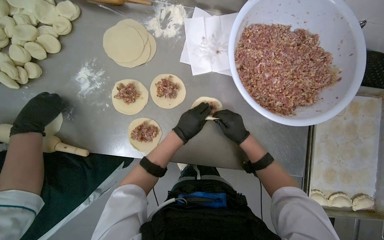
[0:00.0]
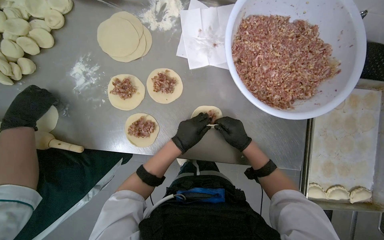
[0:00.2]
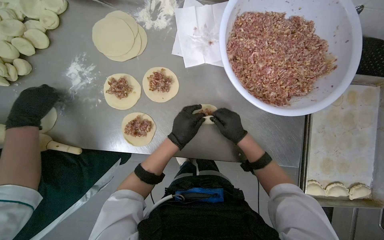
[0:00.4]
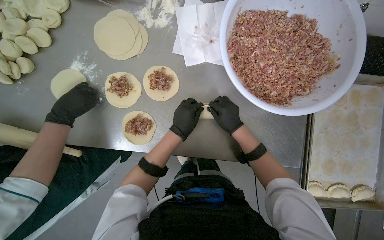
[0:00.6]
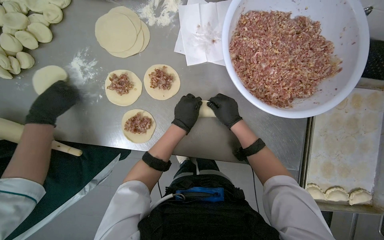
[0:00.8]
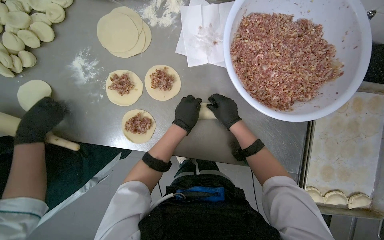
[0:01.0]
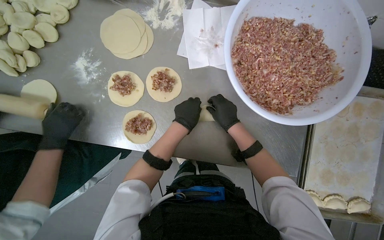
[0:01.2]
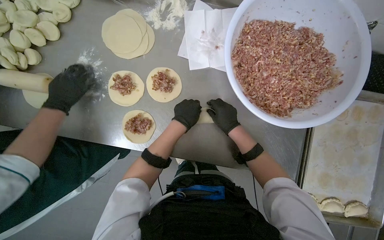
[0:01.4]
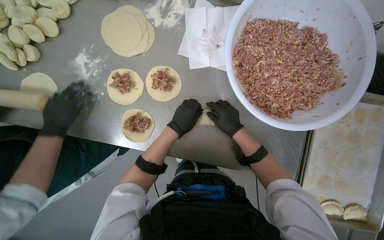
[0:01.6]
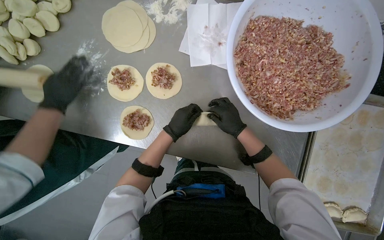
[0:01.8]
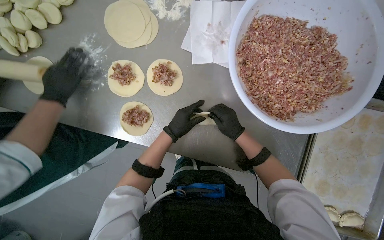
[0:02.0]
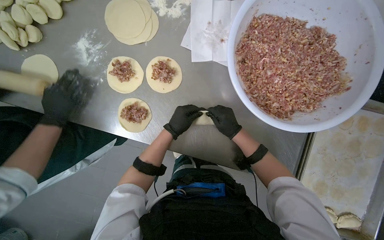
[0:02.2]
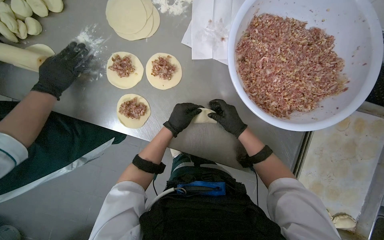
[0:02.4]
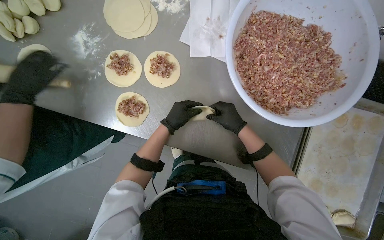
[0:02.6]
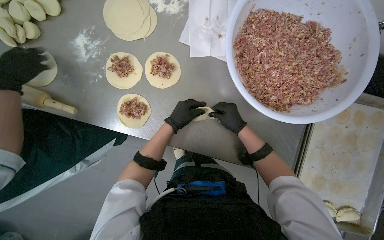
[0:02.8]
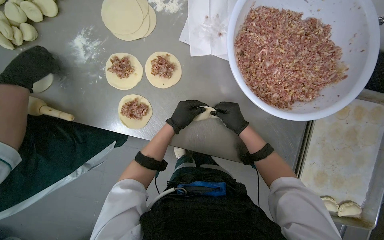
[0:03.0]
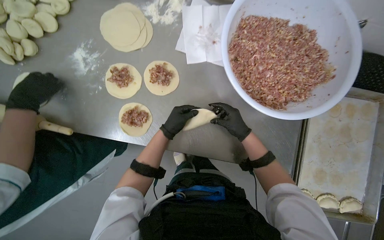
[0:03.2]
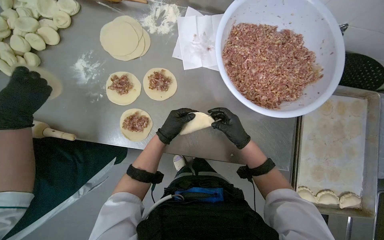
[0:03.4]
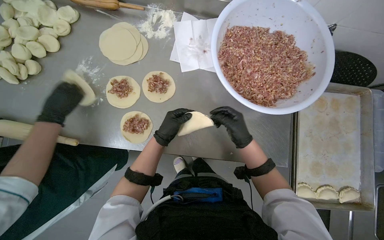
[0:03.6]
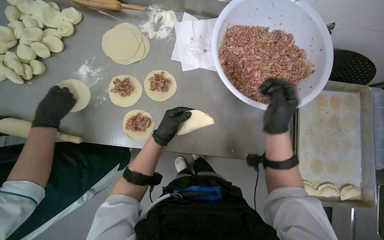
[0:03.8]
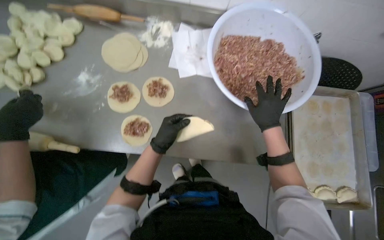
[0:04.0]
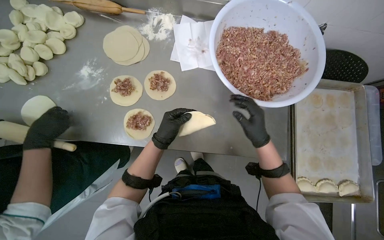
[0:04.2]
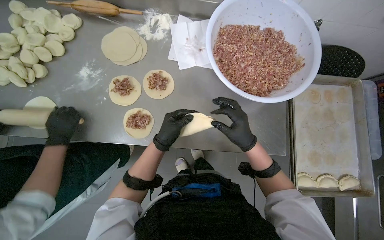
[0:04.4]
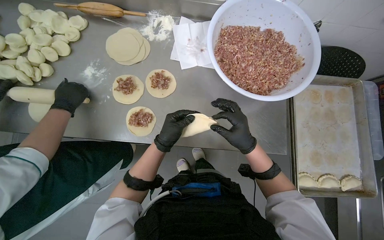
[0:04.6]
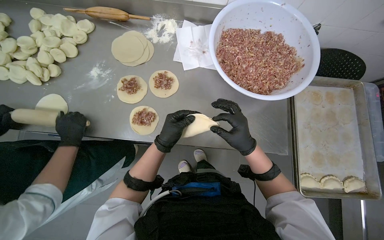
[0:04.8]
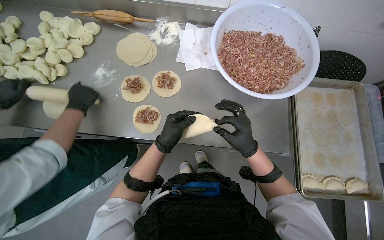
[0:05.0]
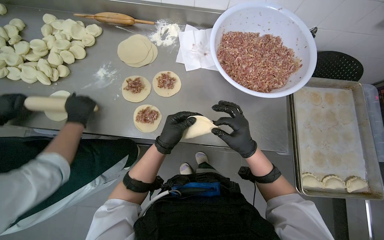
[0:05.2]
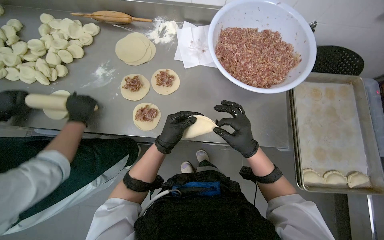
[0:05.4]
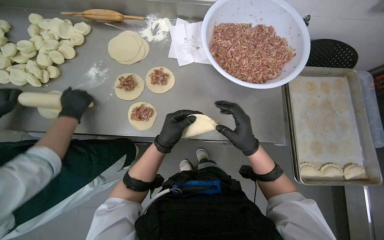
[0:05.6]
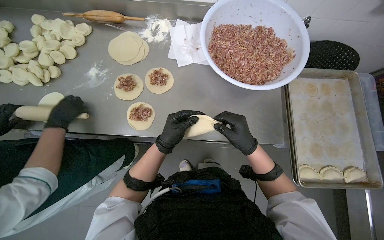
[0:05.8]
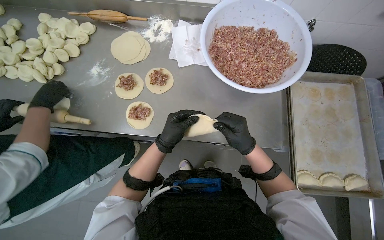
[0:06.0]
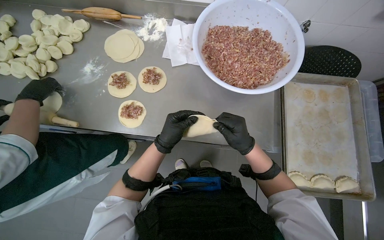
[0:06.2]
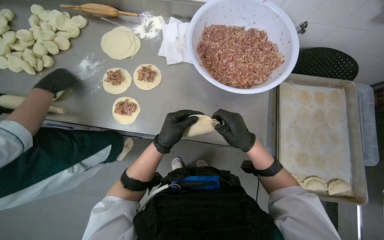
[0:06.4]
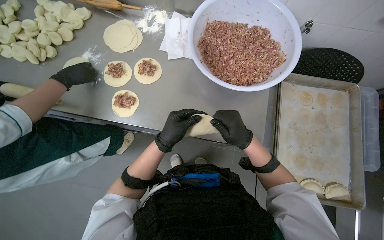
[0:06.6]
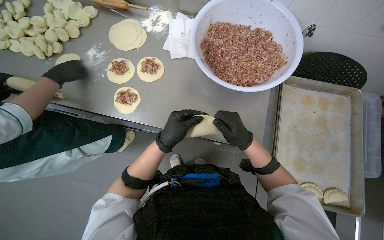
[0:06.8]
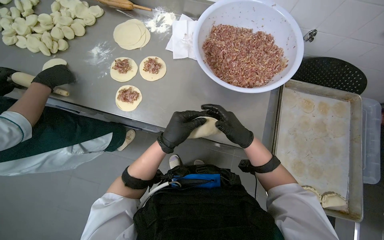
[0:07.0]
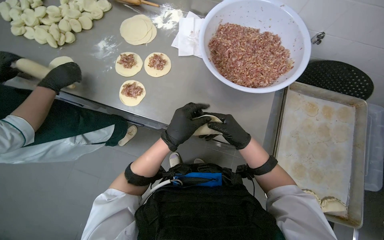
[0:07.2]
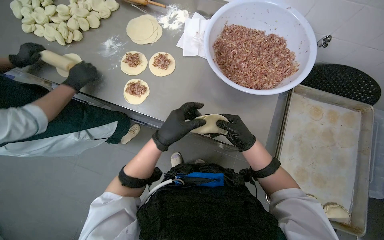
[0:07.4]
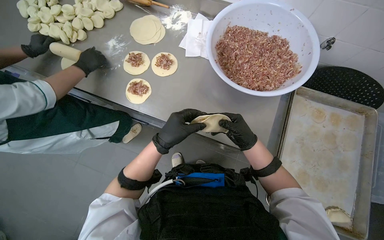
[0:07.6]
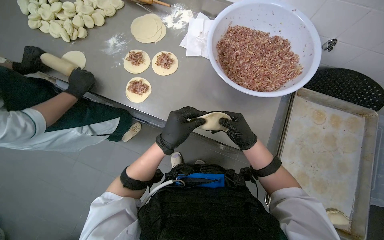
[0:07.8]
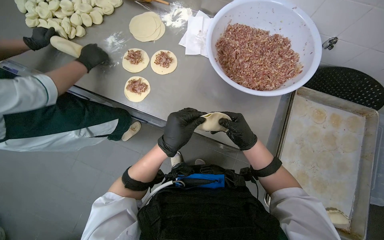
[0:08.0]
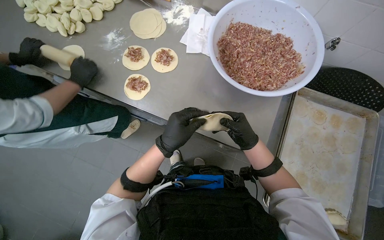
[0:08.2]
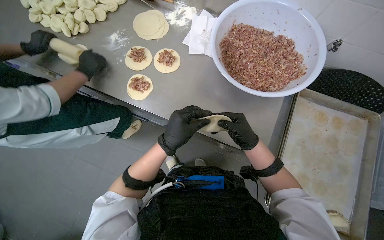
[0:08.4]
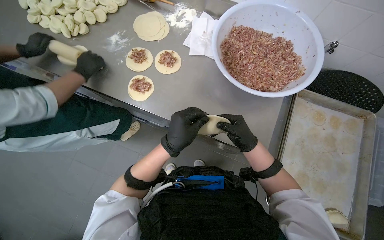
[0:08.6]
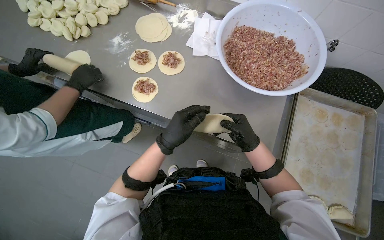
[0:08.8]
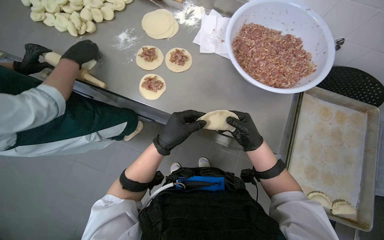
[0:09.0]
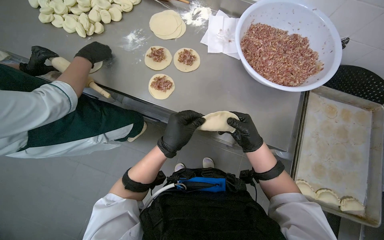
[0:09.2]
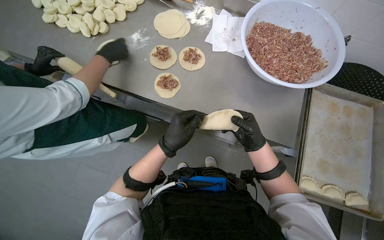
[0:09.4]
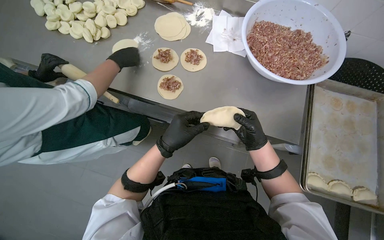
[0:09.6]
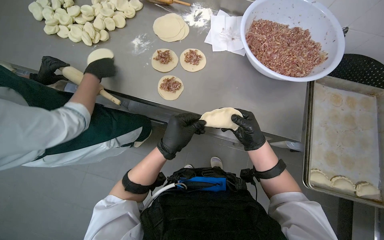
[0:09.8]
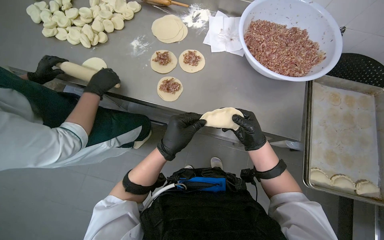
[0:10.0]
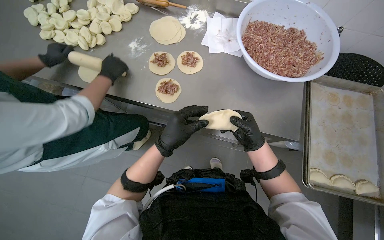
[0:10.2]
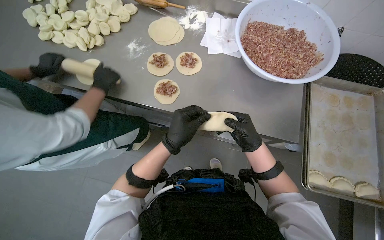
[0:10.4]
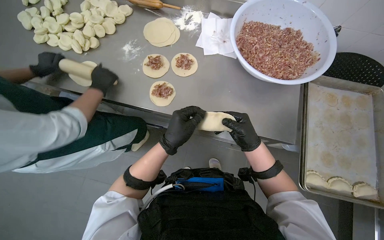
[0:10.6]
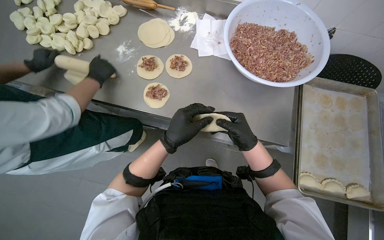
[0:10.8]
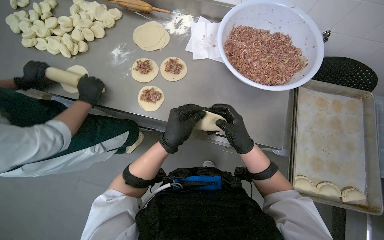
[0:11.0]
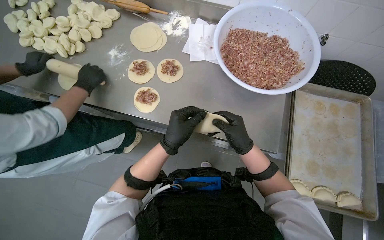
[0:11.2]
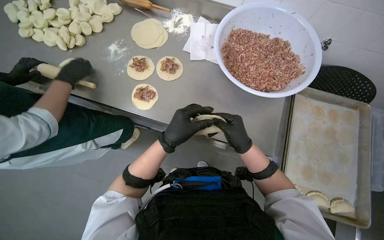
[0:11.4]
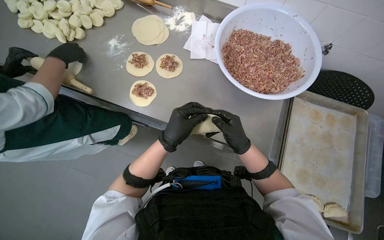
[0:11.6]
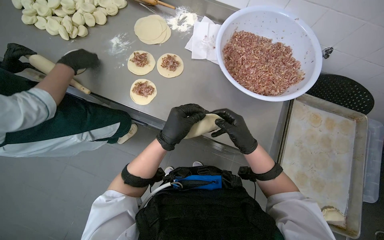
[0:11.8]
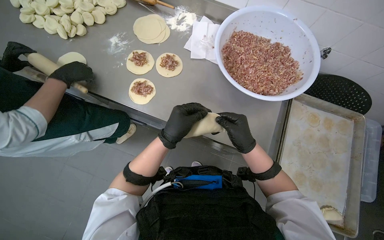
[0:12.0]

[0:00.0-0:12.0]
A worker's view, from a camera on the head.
Job: preparing food.
The whole recording: Sealing and placing meat-filled dough onto tray. The worker seals the edges of meat-filled dough circles and places them onto a tray.
0:00.0 to 0:03.0: The hands stay close to where they were, moving slightly.
0:03.0 to 0:04.4: The right hand swings nearer and farther, about 15 cm each way, with 2 reversals.
0:07.6 to 0:09.0: The hands stay close to where they were, moving slightly.

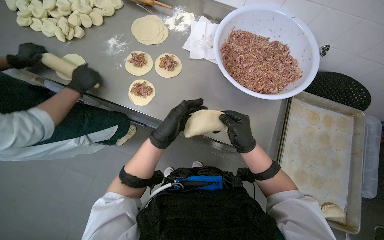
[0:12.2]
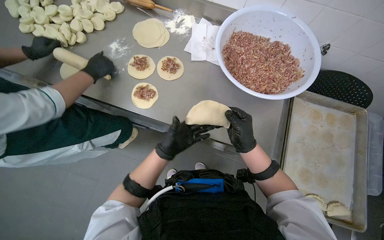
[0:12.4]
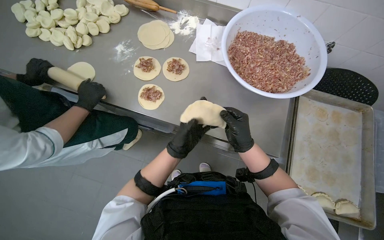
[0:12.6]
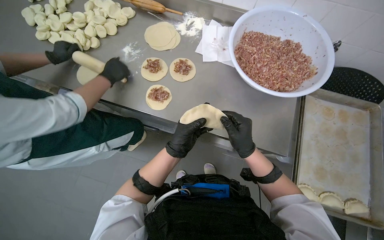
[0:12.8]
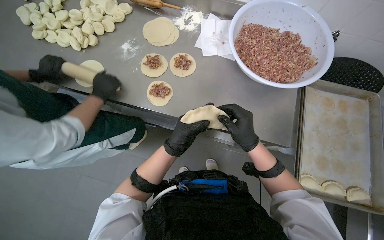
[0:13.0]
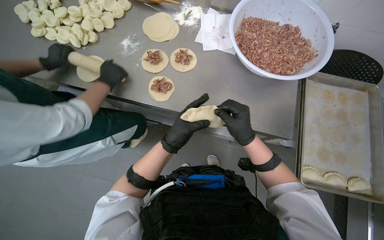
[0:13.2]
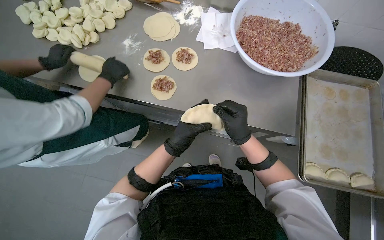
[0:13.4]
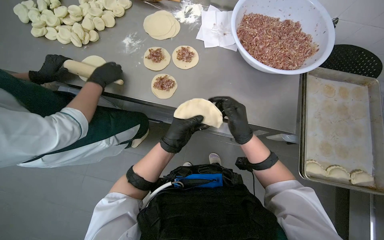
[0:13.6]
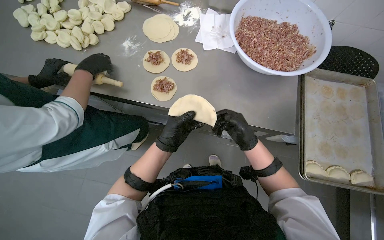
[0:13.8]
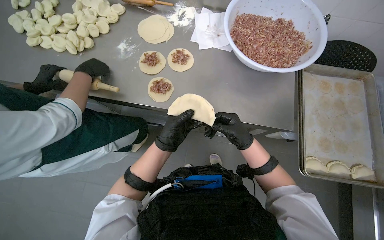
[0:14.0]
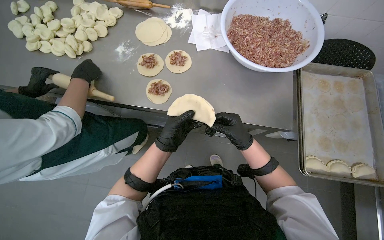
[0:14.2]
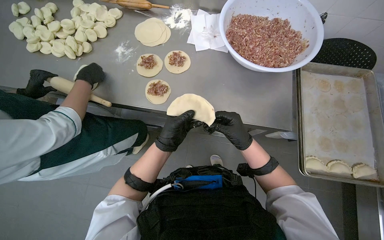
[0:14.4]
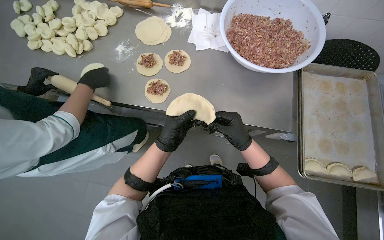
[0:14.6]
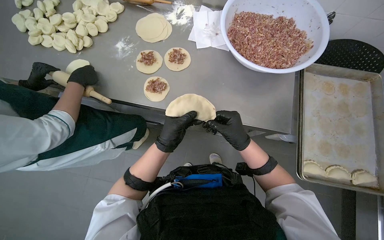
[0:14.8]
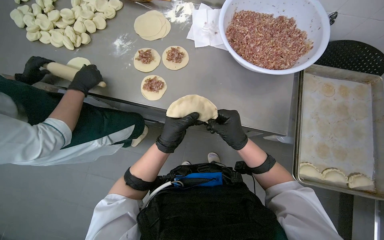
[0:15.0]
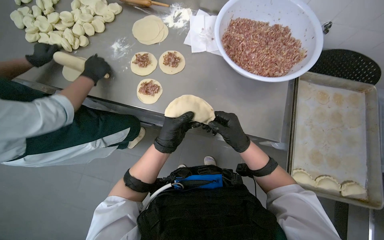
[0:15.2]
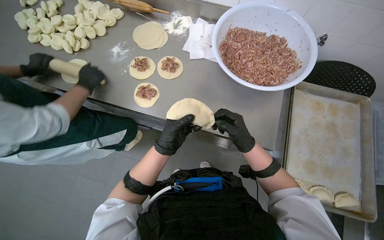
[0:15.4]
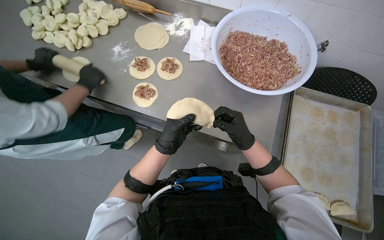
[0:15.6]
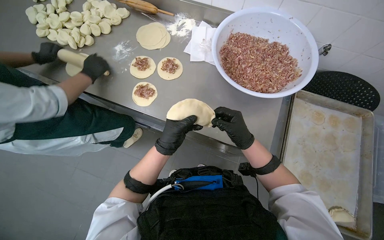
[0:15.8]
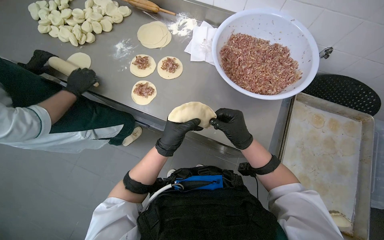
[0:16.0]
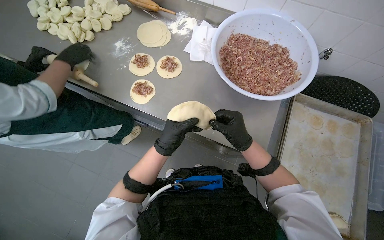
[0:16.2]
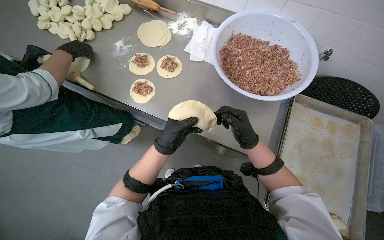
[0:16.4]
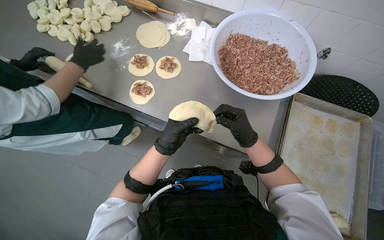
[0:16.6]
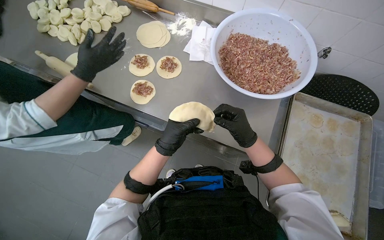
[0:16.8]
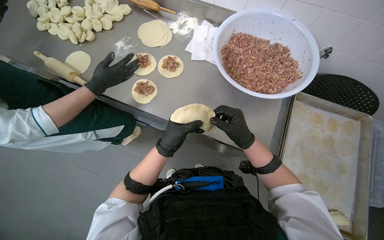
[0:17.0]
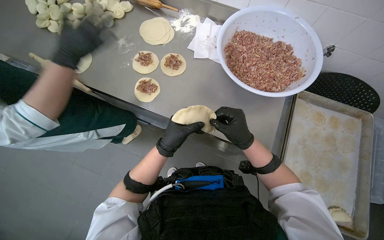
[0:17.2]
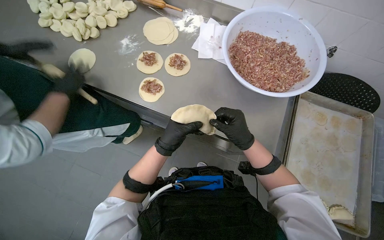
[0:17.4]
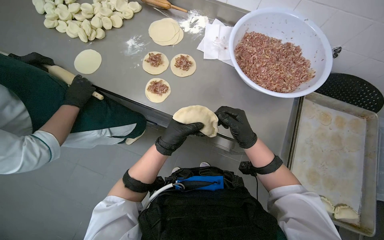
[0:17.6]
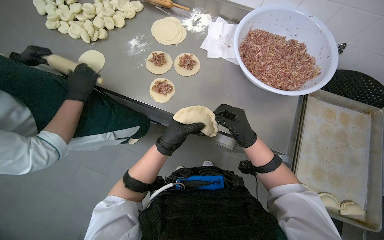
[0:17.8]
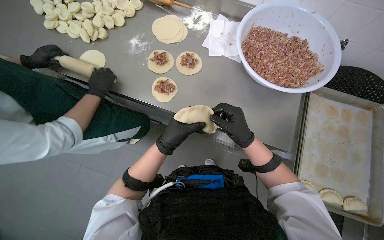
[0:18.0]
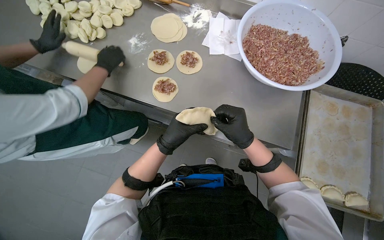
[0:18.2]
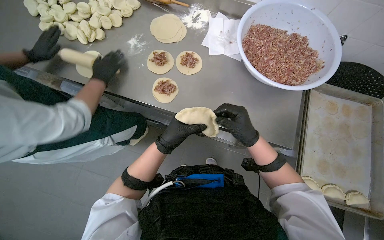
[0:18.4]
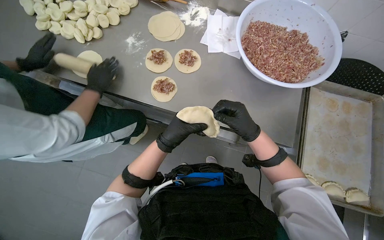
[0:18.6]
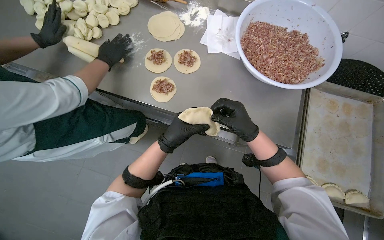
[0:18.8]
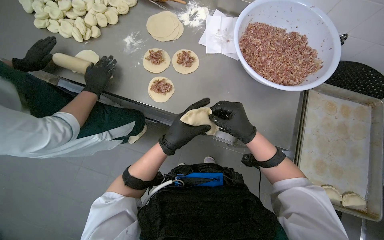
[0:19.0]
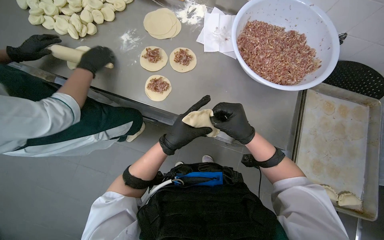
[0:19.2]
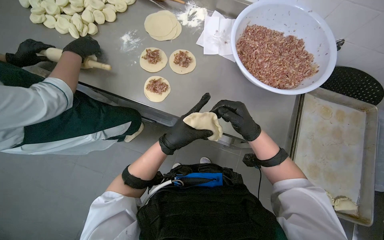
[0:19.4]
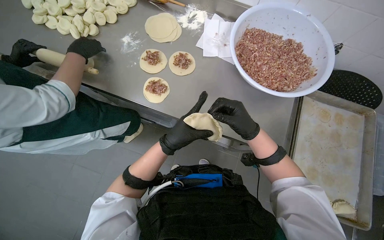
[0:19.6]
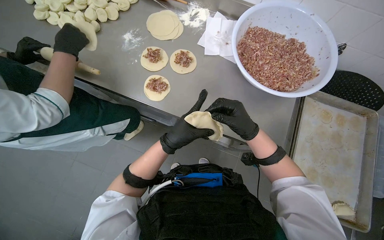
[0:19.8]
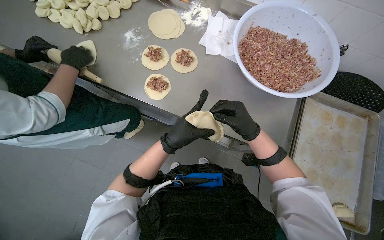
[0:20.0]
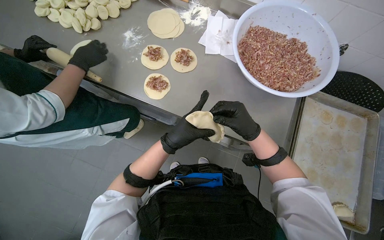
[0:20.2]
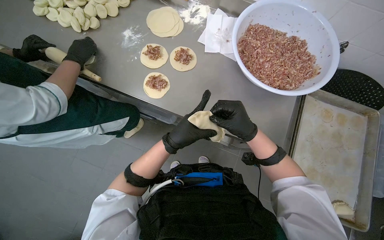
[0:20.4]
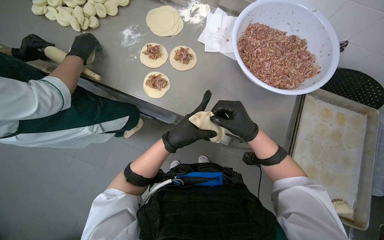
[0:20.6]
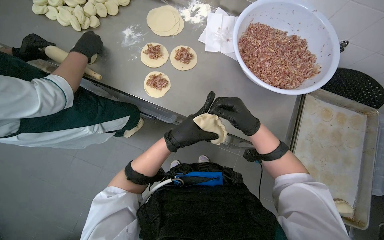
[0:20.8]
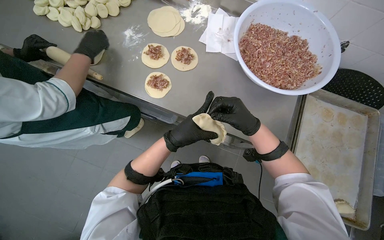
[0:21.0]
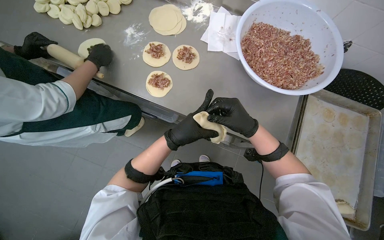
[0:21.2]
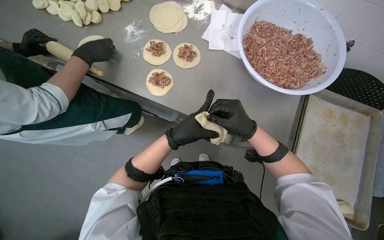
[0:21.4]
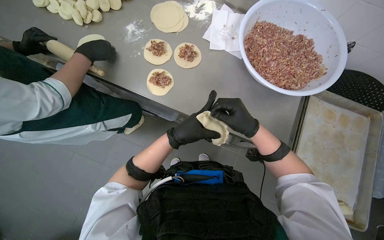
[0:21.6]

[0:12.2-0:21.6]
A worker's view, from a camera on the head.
Job: preparing food.
The whole recording: Sealing and placing meat-filled dough onto tray. The worker seals the edges of meat-filled dough circles and places them onto a tray.
0:15.4 to 0:17.0: The hands stay close to where they were, moving slightly.
0:18.4 to 0:21.6: The hands make small movements and keep their place.
